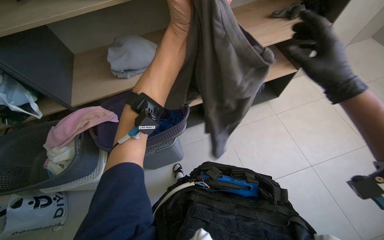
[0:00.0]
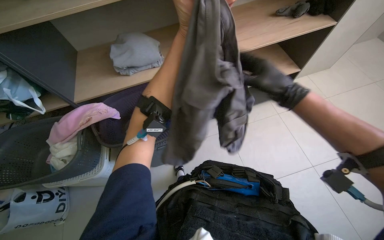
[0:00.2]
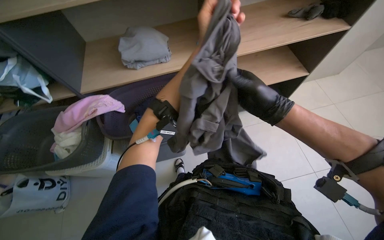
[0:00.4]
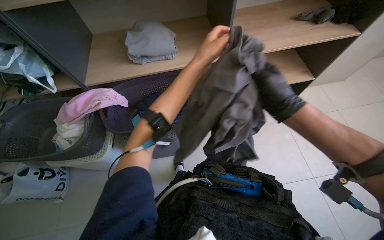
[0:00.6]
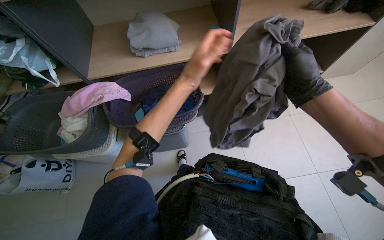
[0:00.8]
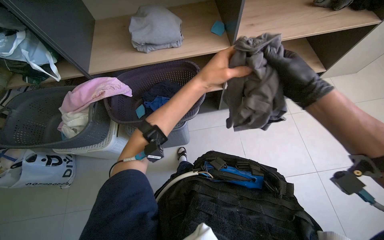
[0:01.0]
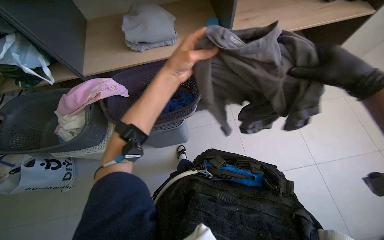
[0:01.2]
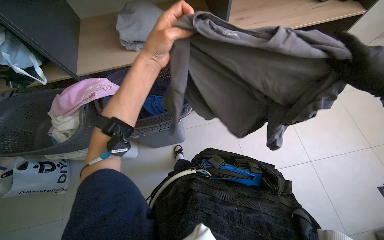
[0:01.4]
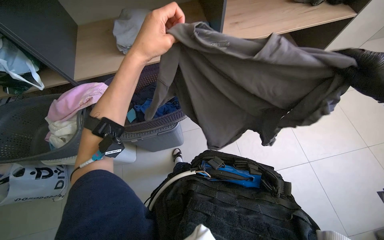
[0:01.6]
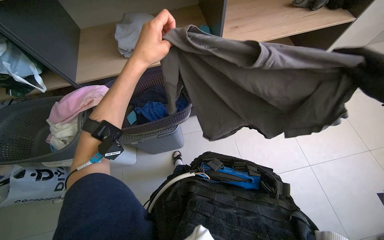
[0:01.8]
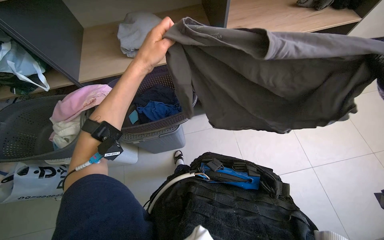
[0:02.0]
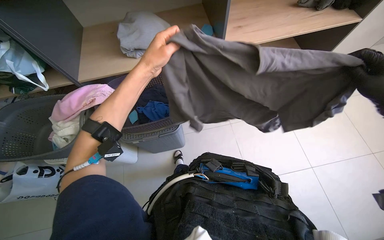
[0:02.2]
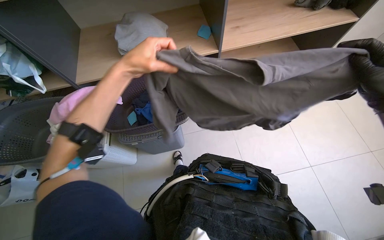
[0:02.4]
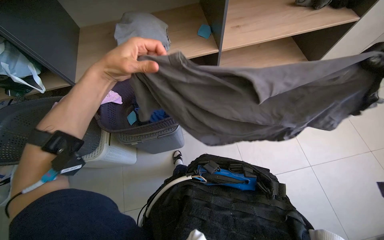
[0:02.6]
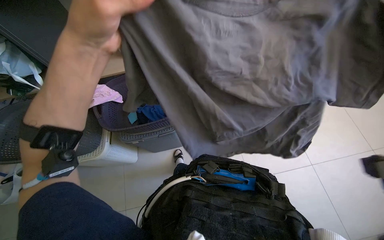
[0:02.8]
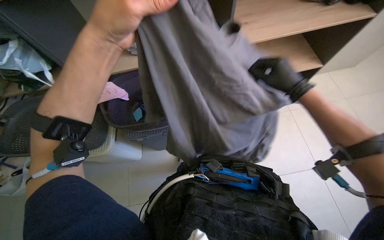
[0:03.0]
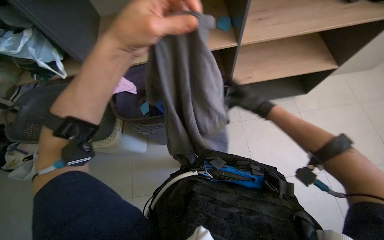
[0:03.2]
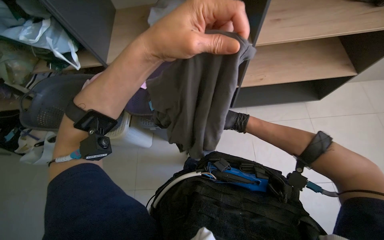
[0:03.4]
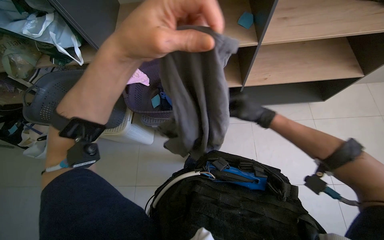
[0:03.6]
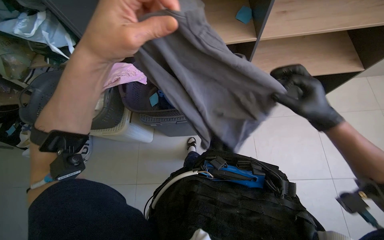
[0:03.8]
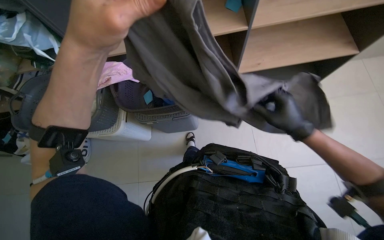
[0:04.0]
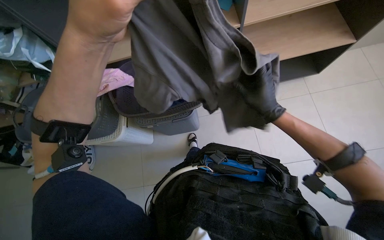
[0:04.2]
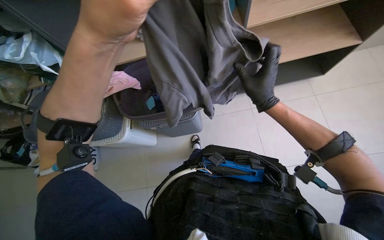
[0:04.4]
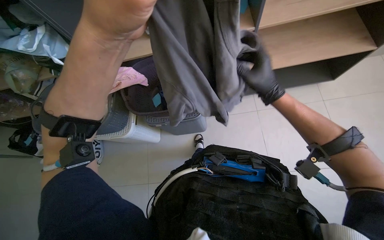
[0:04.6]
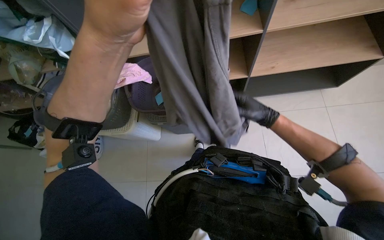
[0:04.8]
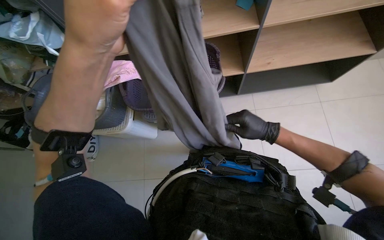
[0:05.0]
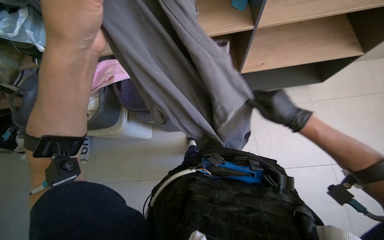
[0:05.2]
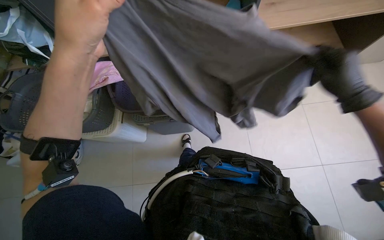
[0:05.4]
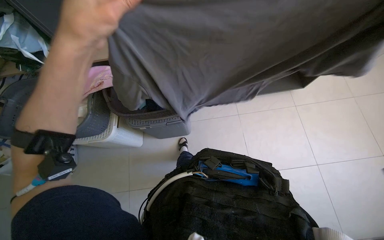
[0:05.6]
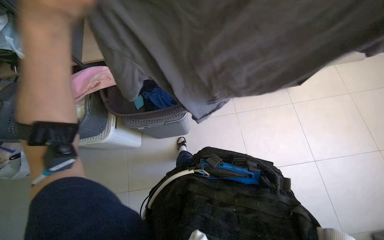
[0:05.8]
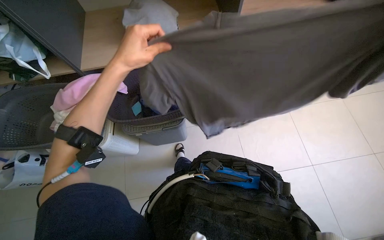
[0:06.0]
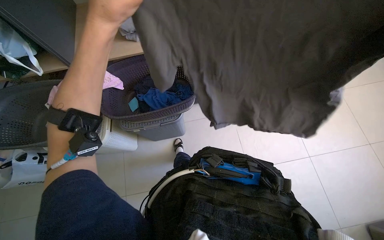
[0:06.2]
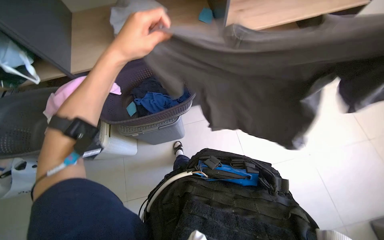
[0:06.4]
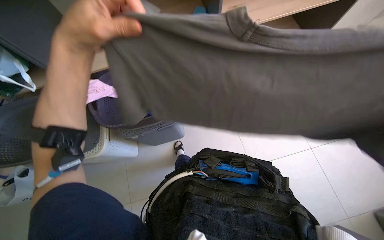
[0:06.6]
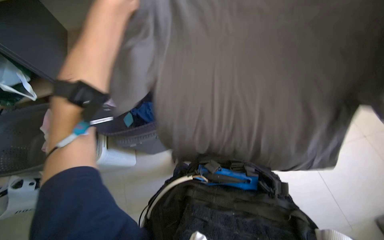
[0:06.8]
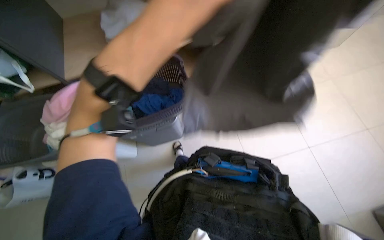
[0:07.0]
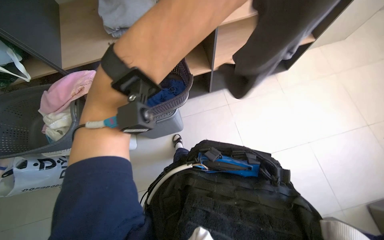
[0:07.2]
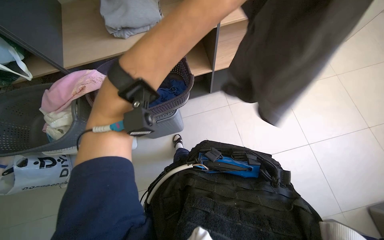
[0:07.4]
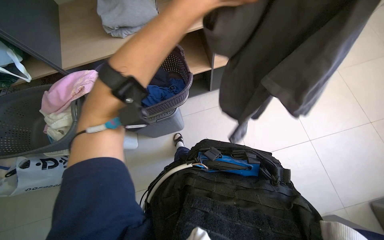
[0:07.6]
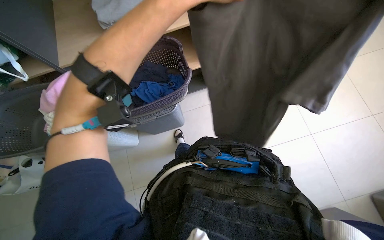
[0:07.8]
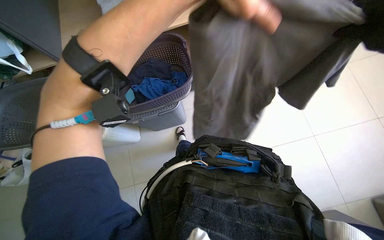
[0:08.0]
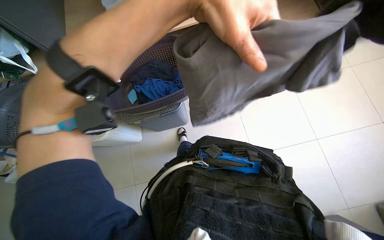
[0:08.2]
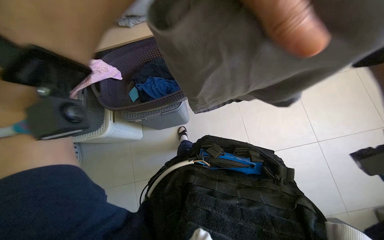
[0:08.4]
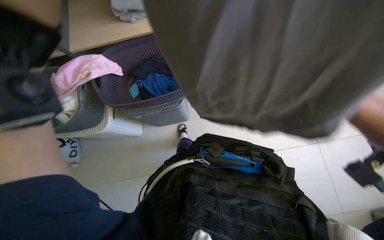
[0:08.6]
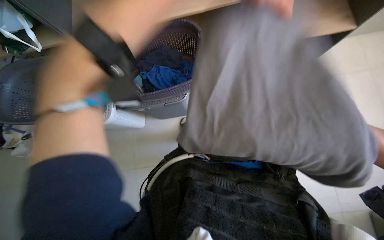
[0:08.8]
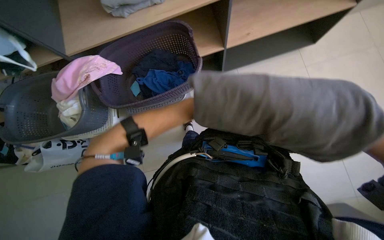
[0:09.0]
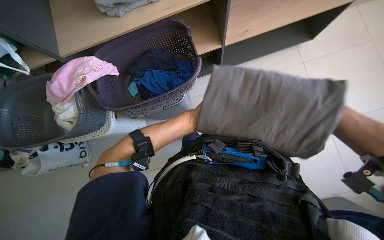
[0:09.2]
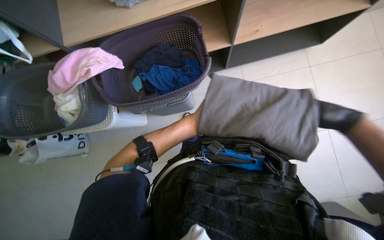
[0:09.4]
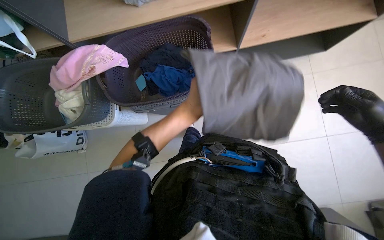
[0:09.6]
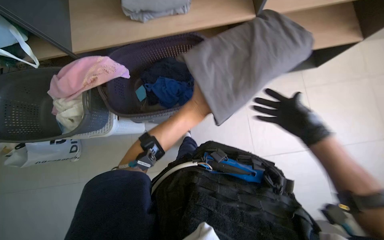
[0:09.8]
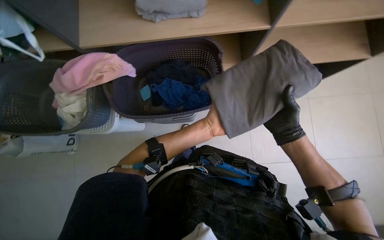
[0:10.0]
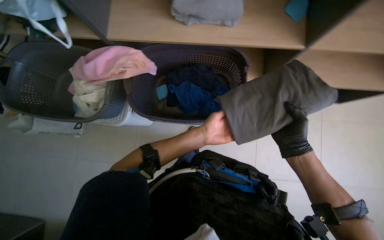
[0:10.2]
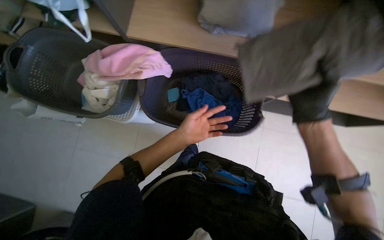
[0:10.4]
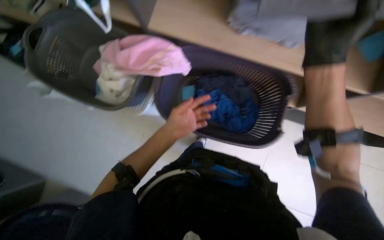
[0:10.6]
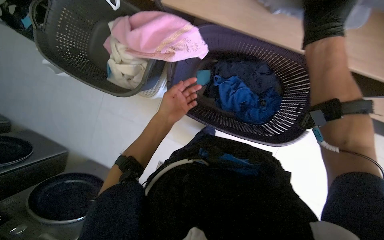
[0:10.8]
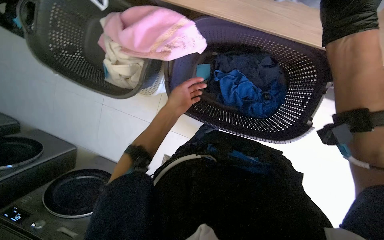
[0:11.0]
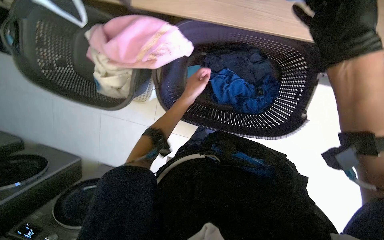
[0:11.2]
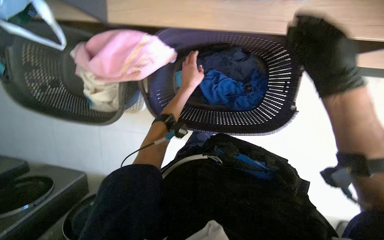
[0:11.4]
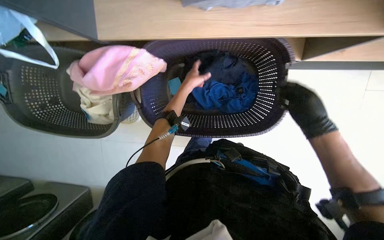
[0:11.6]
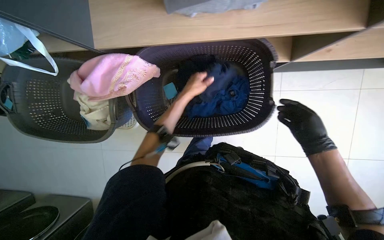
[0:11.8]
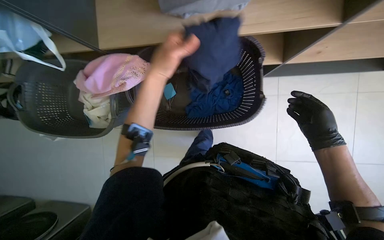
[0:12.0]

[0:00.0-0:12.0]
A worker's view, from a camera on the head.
Job: managing laundry.
The whole recording: Folding and placing clothes on shelf. The worker folds various items of clothing and places them onto a shelf.
0:00.0 to 0:01.6: The left hand travels down the picture and to the left by about 20 cm.
0:01.6 to 0:03.0: The left hand goes roughly 10 cm nearer to the camera.
0:03.0 to 0:04.4: The right hand goes nearer and farther, some 20 cm each way, reversing 2 times.
0:10.4 to 0:12.0: The right hand goes approximately 20 cm farther from the camera and to the right, and travels up the picture and back again, roughly 25 cm each way. The left hand is displaced up the picture and nearer to the camera by approximately 25 cm.

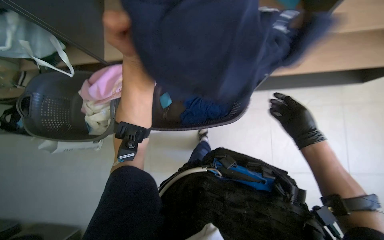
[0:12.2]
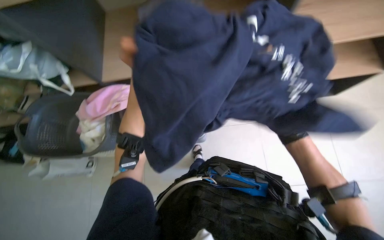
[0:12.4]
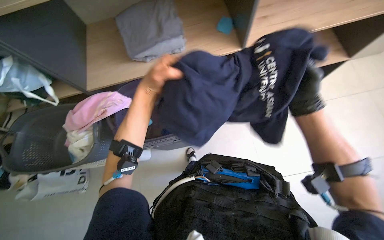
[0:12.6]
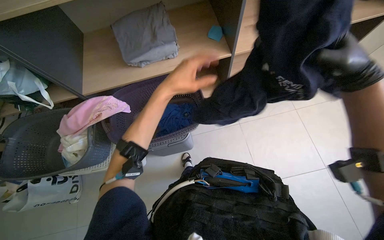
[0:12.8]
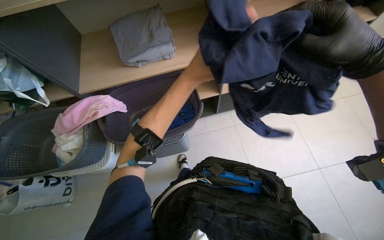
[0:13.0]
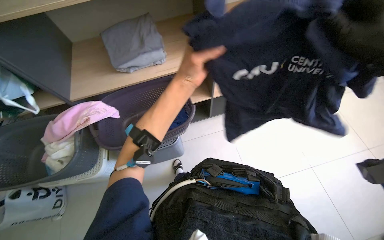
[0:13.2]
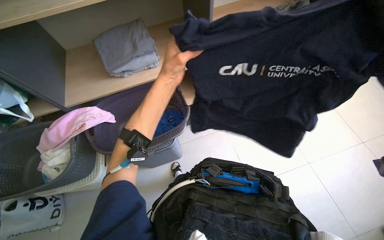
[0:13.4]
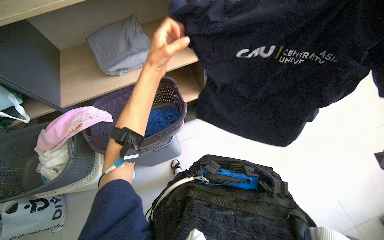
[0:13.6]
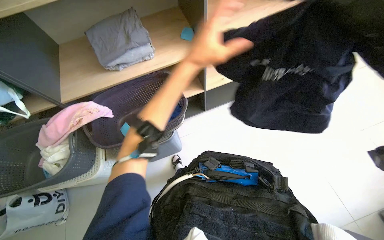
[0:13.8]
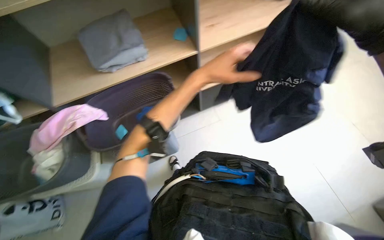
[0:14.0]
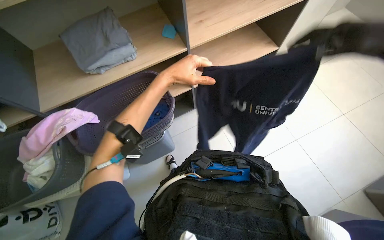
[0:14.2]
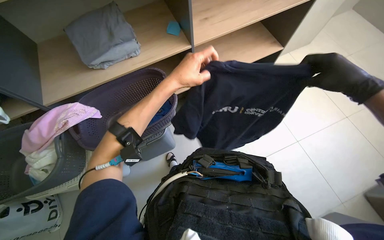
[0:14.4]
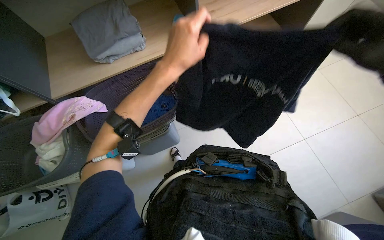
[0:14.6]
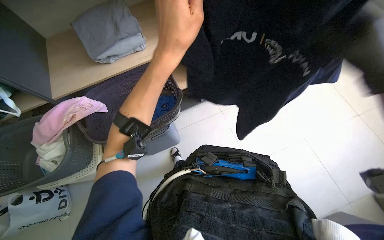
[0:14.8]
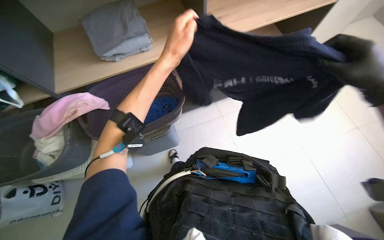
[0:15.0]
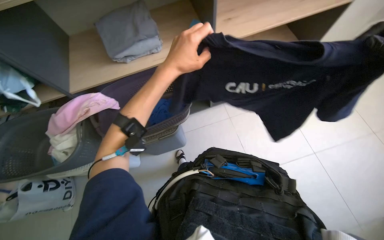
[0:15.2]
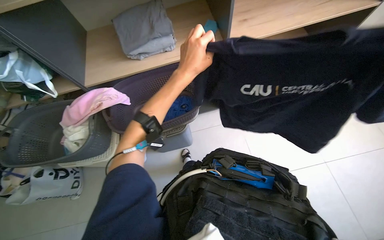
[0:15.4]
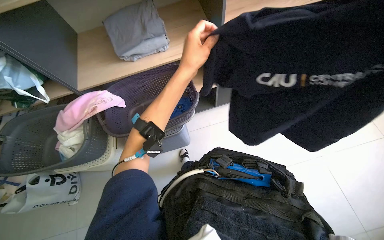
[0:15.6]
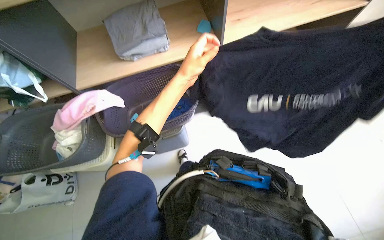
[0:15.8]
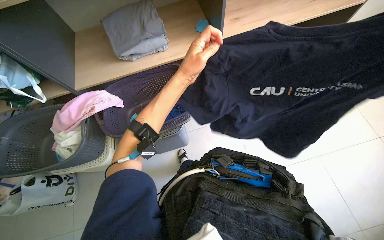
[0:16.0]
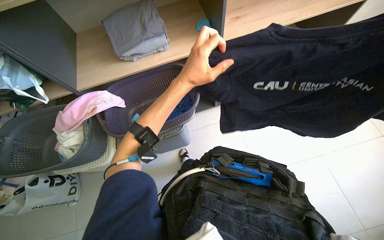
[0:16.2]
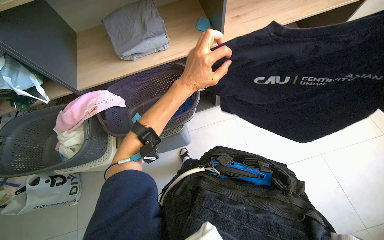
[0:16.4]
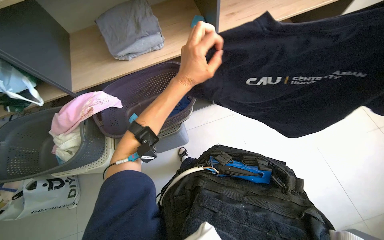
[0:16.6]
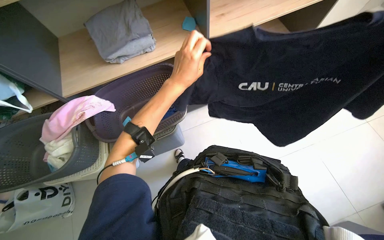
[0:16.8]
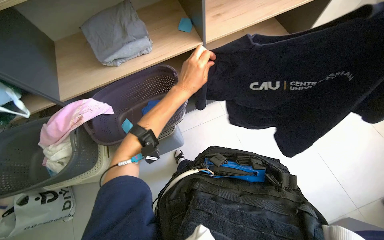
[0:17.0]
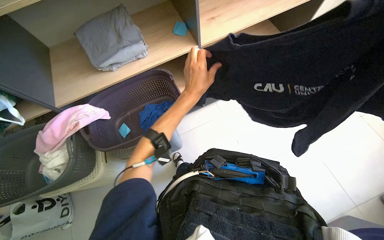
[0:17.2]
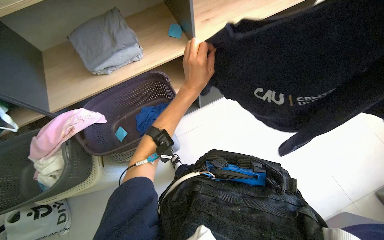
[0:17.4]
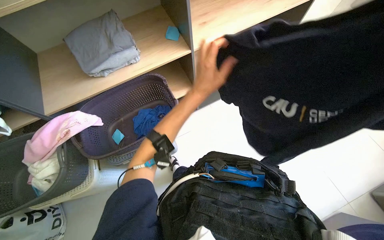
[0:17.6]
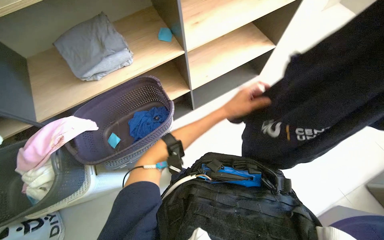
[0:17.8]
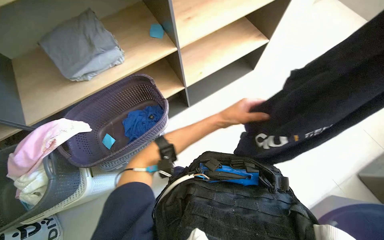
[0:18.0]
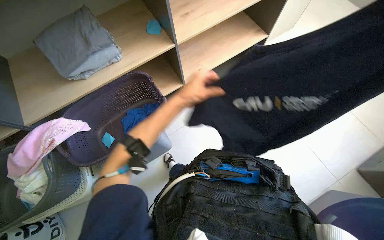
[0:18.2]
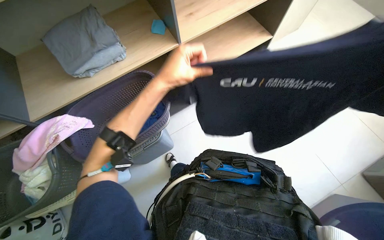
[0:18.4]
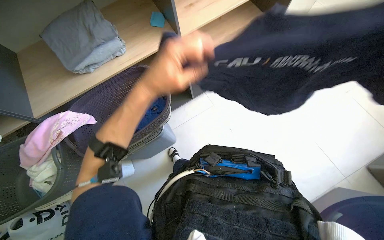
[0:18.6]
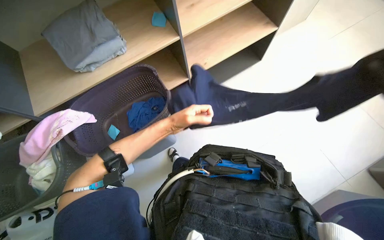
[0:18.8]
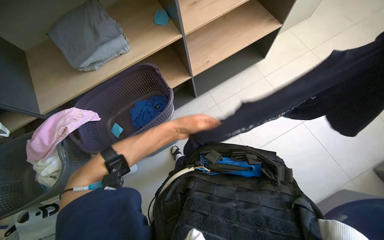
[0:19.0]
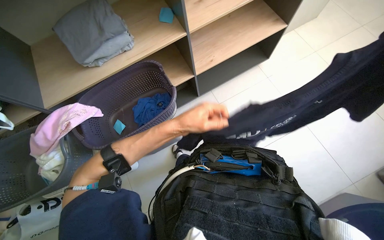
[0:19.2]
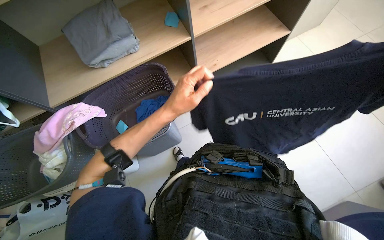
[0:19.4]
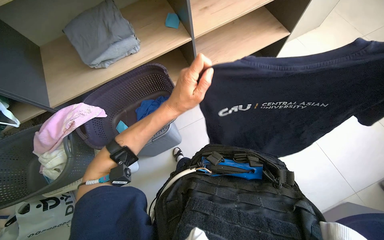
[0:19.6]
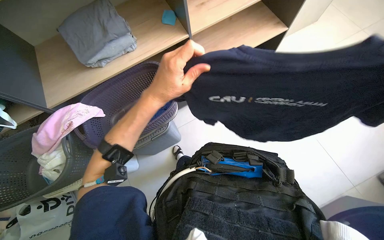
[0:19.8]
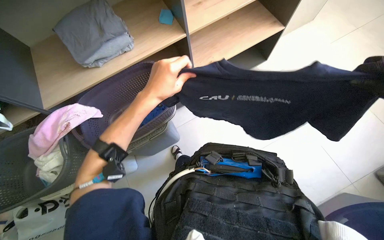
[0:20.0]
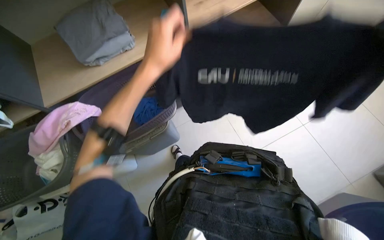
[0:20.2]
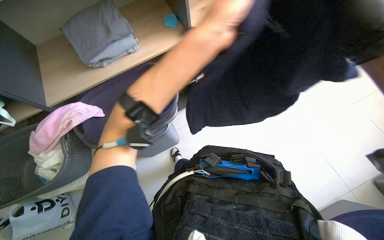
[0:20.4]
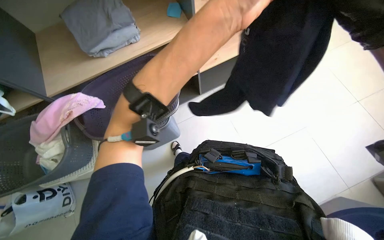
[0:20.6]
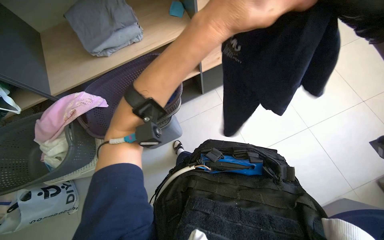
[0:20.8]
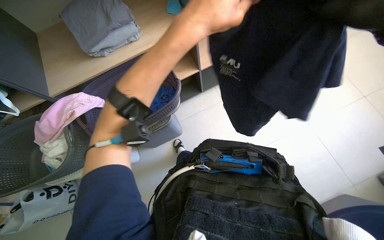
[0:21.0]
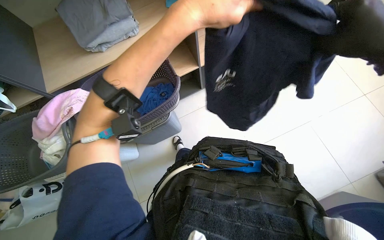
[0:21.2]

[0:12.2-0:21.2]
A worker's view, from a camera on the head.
Job: managing laundry.
The whole recording: Folding and placing clothes on shelf. The worker folds various items of clothing and places them onto a shelf.
0:12.2 to 0:13.8: The head turns to the right by roughly 15 degrees. The left hand is displaced to the right and nearer to the camera by about 30 cm.
0:13.8 to 0:15.2: The left hand goes nearer and farther, about 15 cm each way, reversing 2 times.
0:16.6 to 0:18.2: The left hand shifts some 15 cm farther from the camera.
0:18.2 to 0:19.8: The left hand moves nearer and farther over approximately 15 cm, changing direction 2 times.
0:19.8 to 0:21.2: The left hand moves up the picture, some 10 cm.
